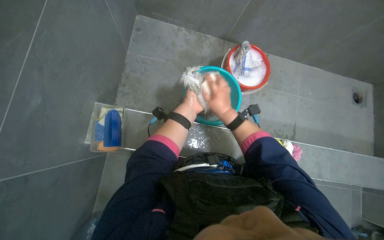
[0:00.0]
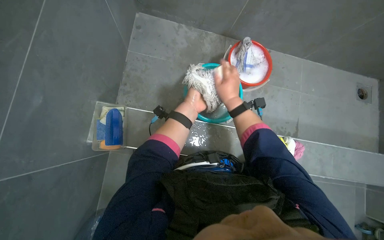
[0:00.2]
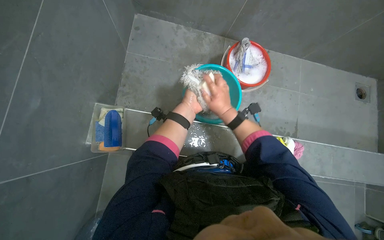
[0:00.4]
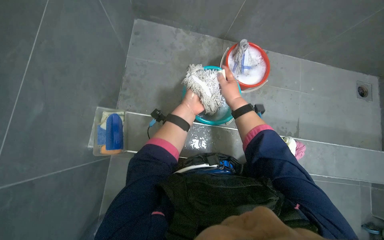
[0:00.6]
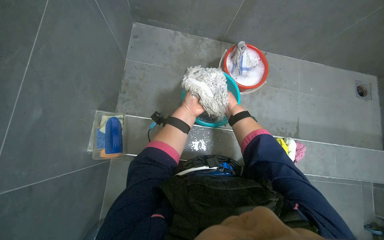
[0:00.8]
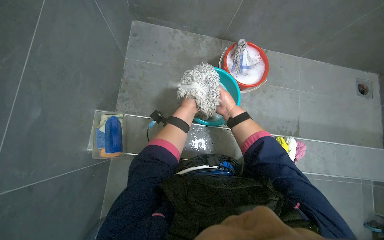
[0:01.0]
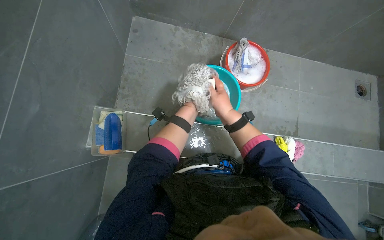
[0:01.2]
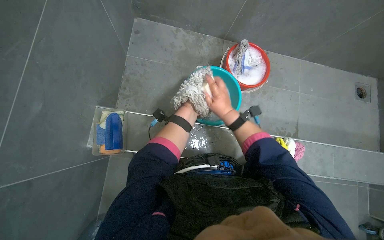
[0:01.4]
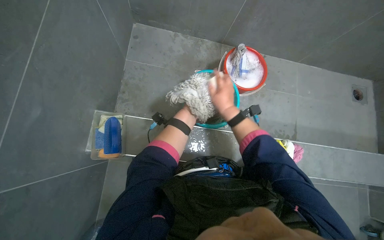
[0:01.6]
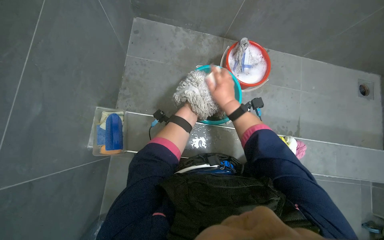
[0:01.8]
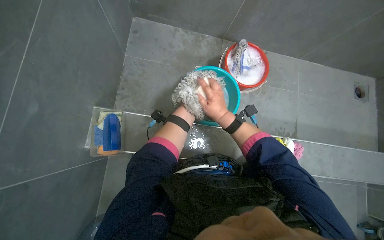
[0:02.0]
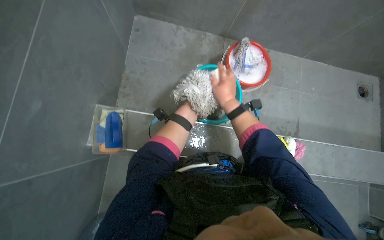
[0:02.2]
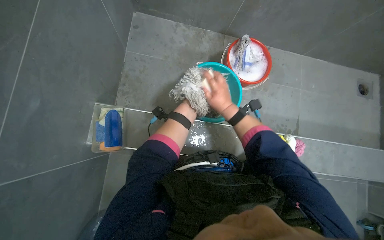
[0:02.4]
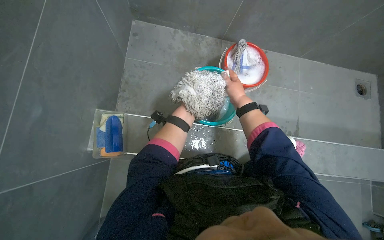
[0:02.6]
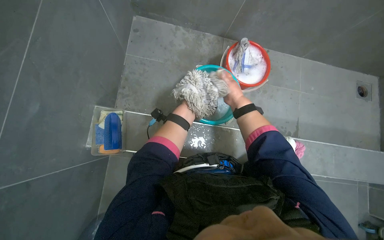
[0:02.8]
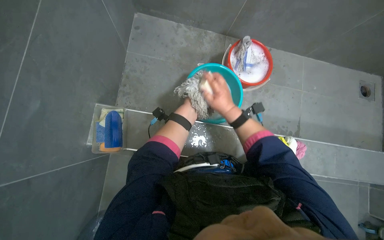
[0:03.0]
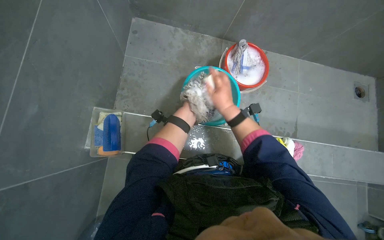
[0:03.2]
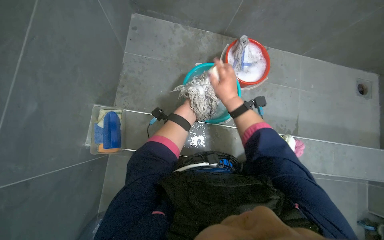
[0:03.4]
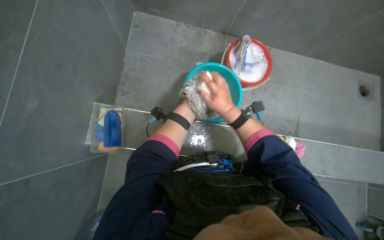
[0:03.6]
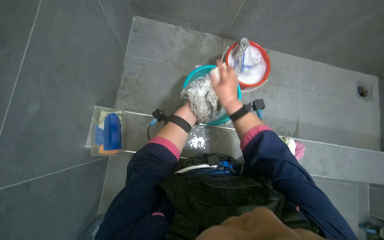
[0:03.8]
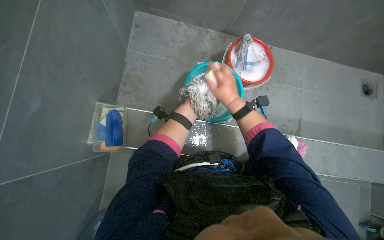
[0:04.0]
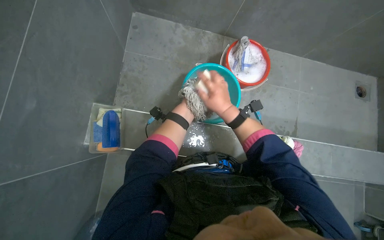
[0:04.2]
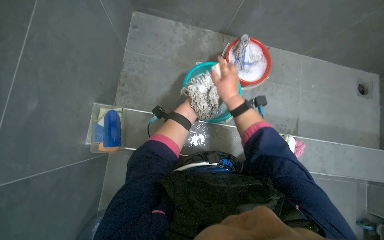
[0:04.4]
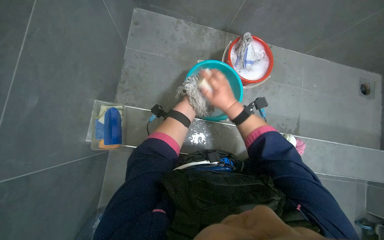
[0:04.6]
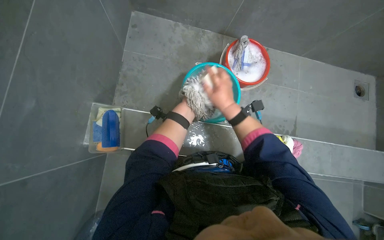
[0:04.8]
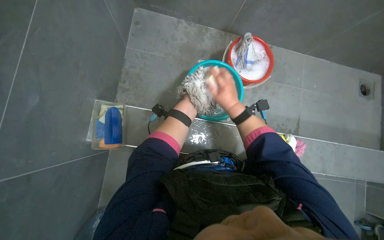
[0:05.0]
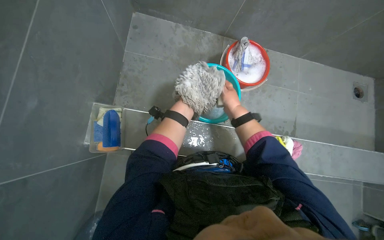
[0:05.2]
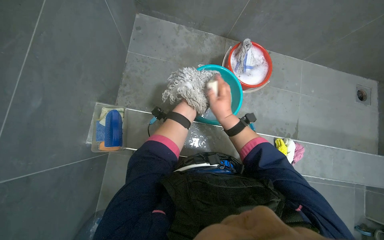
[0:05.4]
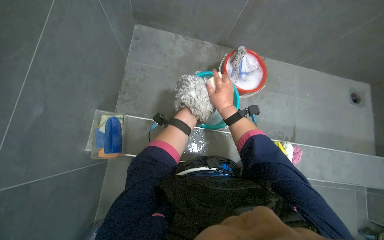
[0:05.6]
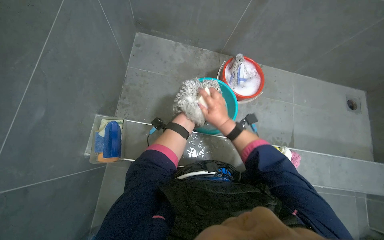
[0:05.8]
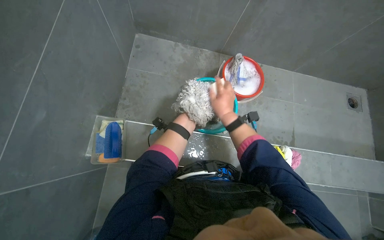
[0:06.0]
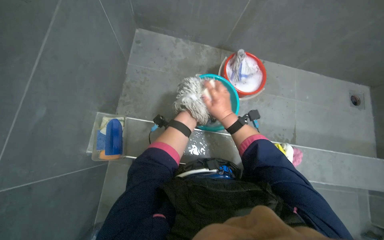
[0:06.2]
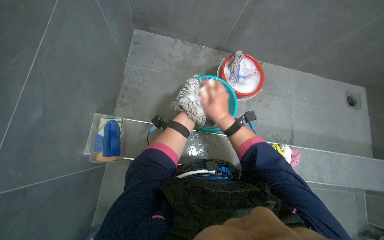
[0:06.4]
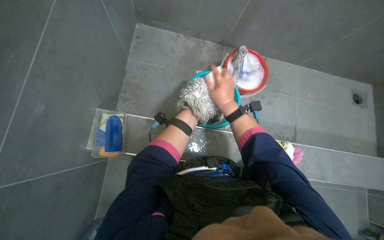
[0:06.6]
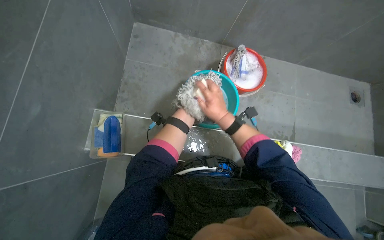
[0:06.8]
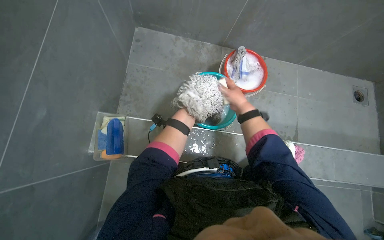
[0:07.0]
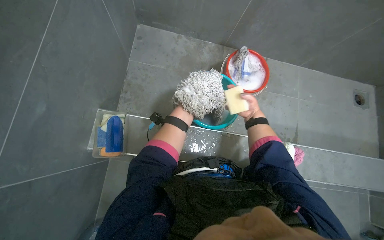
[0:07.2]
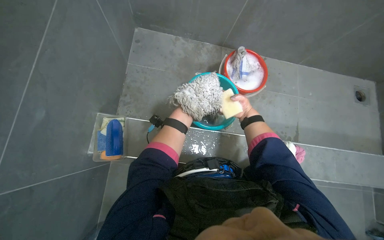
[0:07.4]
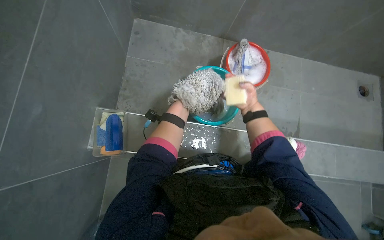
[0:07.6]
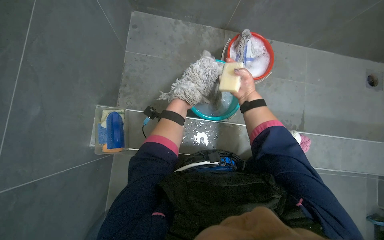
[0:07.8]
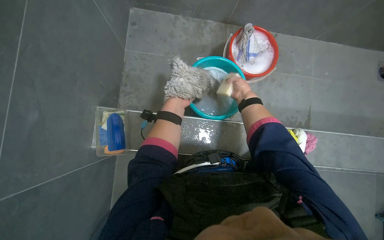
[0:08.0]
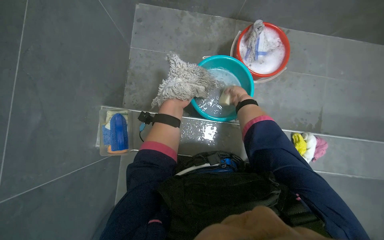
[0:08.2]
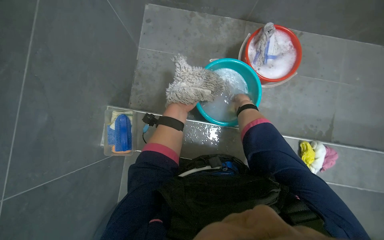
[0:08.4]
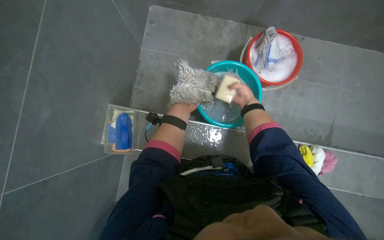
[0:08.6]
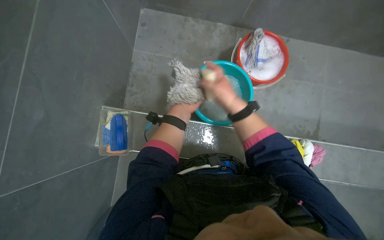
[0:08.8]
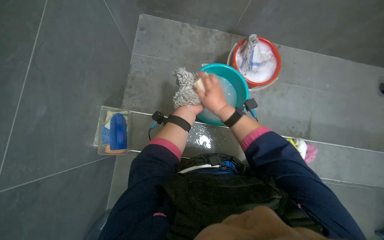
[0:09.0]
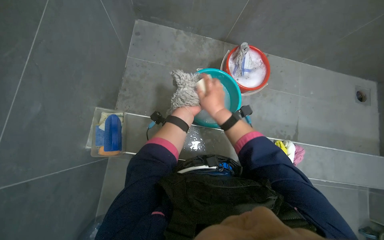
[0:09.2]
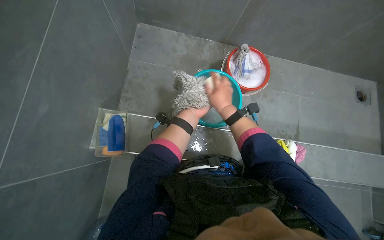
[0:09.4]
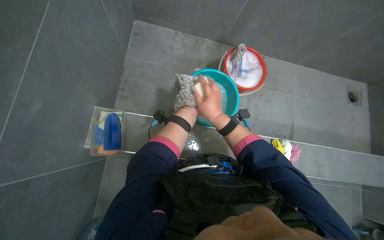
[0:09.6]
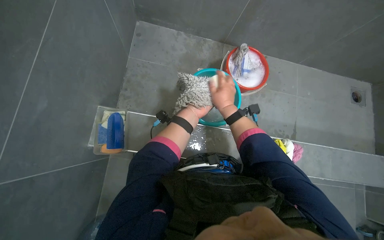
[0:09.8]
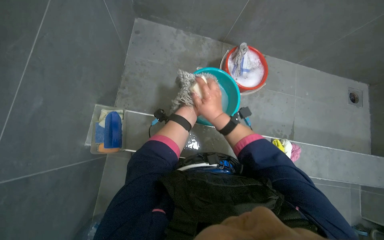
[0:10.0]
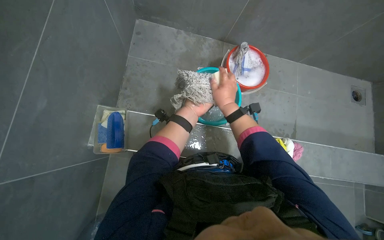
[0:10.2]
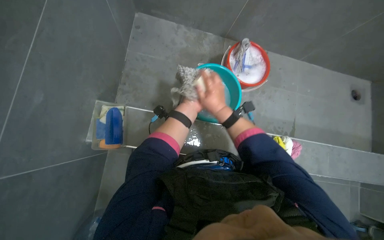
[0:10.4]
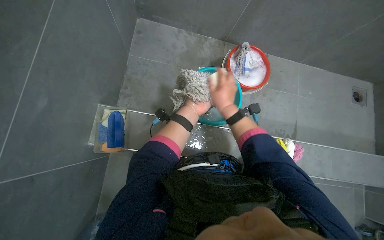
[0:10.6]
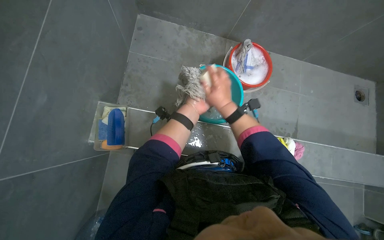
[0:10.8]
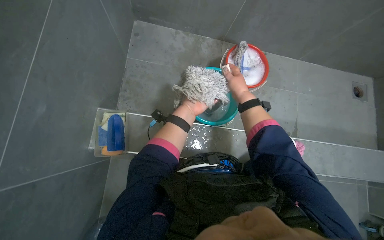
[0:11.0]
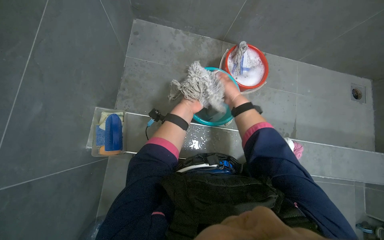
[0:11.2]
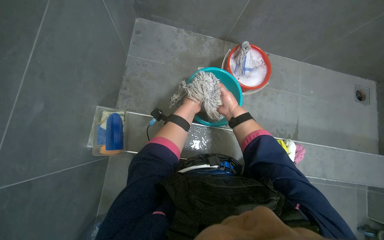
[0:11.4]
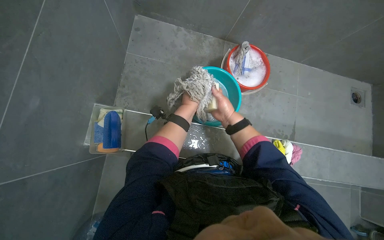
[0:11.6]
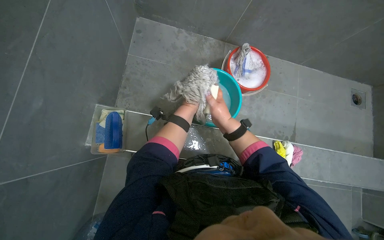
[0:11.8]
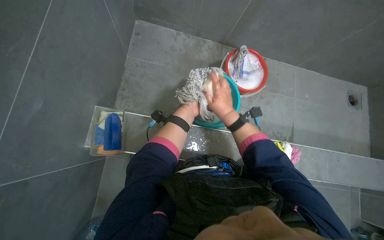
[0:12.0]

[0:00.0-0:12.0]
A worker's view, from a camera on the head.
Job: preparing cleaning supplies.
The whole recording: Washing cloth in bucket. The worker washes a cloth in a bucket, rubbing soap on it to clean it.
0:00.0 to 0:01.6: The right hand moves roughly 15 cm farther from the camera and comes back.
0:01.6 to 0:04.4: The hands make small movements and keep their place.
0:06.0 to 0:07.6: The right hand shifts roughly 20 cm farther from the camera and to the right.
0:07.6 to 0:09.0: The right hand shifts about 20 cm to the left and nearer to the camera.
0:10.4 to 0:12.0: The right hand travels farther from the camera and back again, about 15 cm each way.

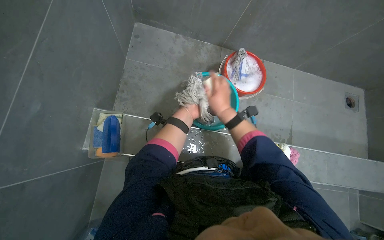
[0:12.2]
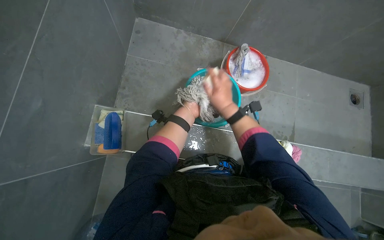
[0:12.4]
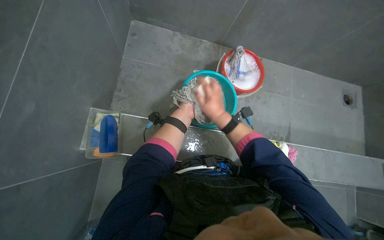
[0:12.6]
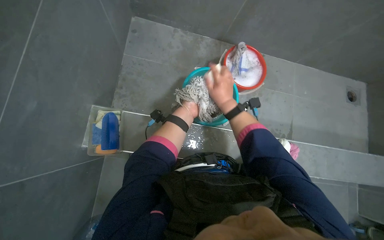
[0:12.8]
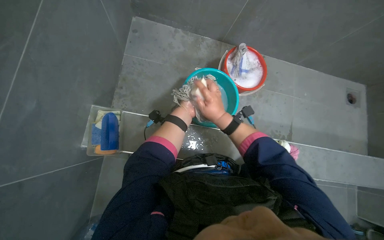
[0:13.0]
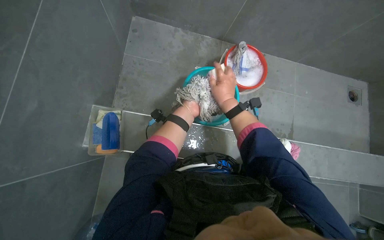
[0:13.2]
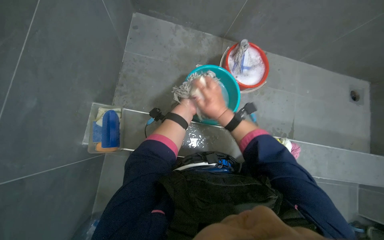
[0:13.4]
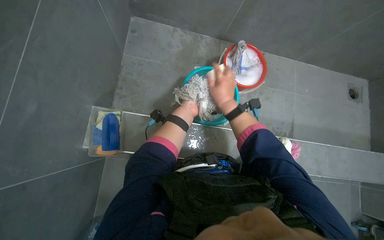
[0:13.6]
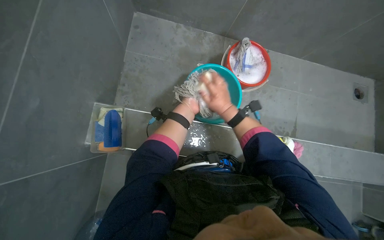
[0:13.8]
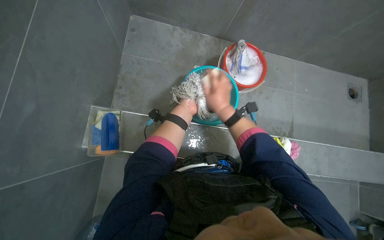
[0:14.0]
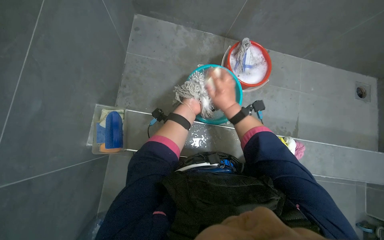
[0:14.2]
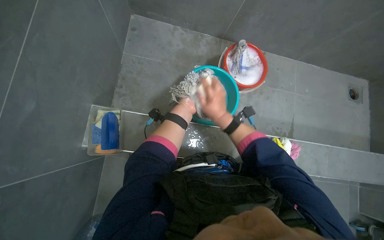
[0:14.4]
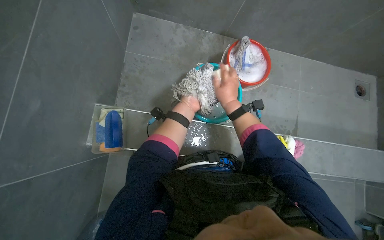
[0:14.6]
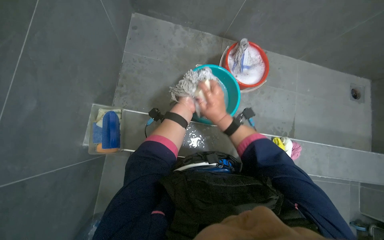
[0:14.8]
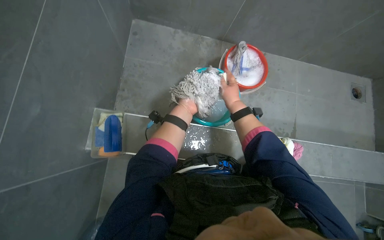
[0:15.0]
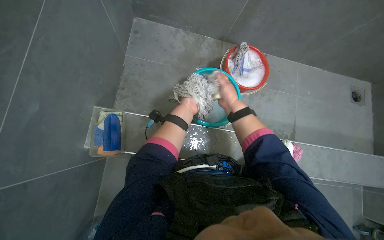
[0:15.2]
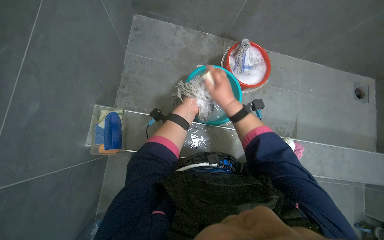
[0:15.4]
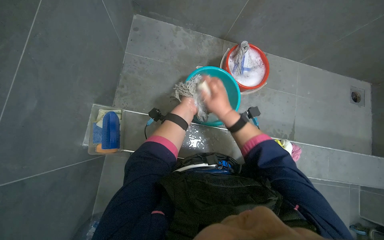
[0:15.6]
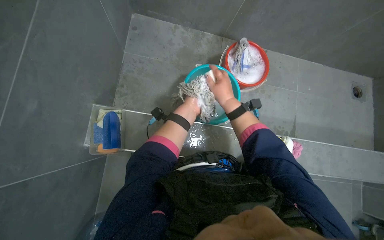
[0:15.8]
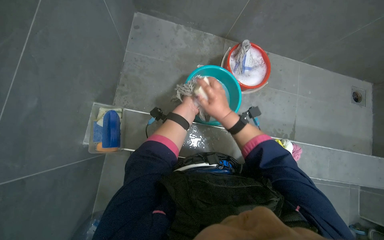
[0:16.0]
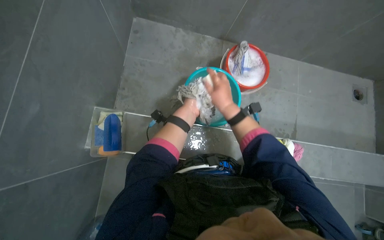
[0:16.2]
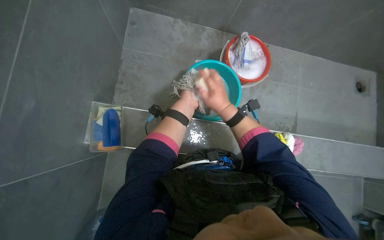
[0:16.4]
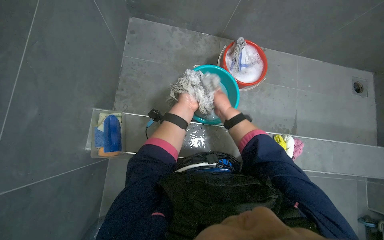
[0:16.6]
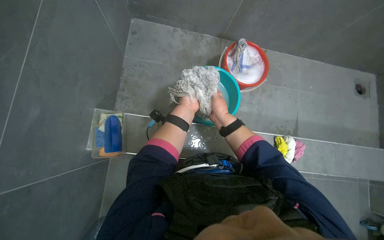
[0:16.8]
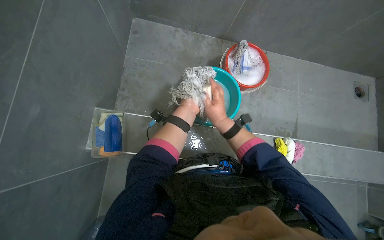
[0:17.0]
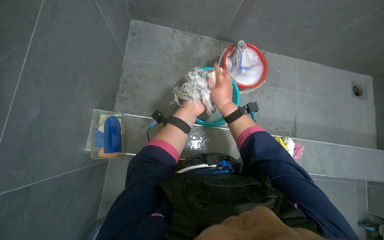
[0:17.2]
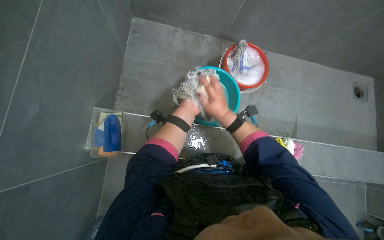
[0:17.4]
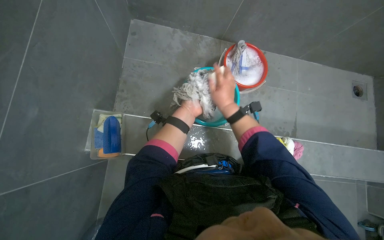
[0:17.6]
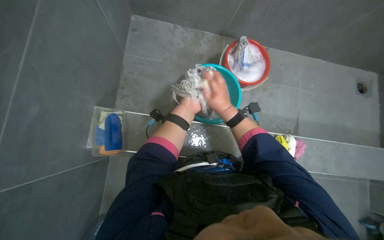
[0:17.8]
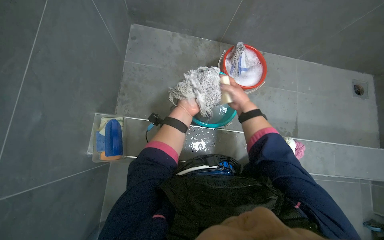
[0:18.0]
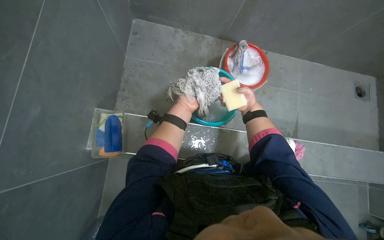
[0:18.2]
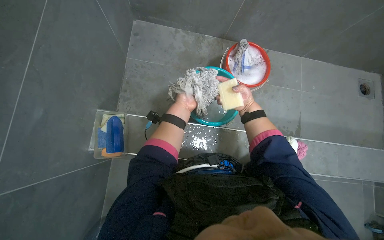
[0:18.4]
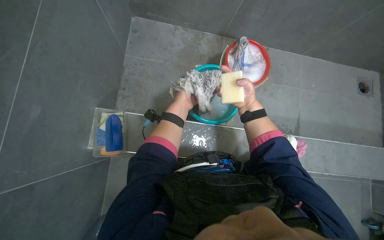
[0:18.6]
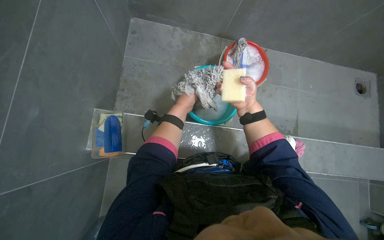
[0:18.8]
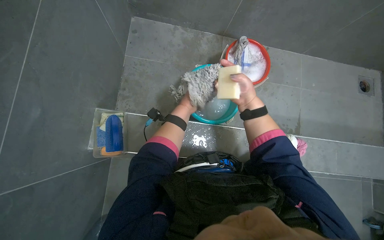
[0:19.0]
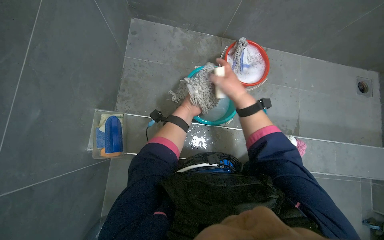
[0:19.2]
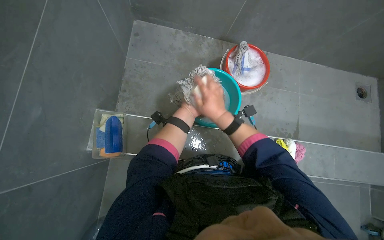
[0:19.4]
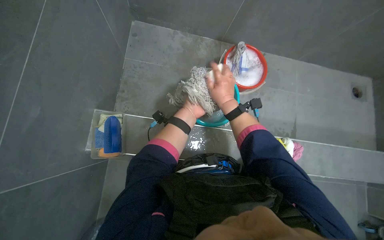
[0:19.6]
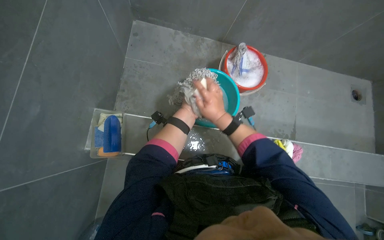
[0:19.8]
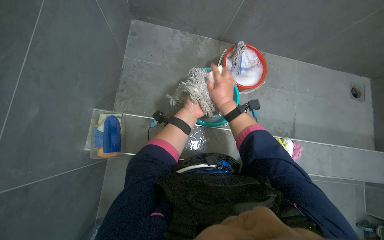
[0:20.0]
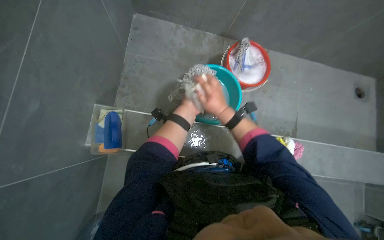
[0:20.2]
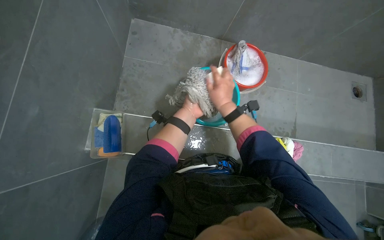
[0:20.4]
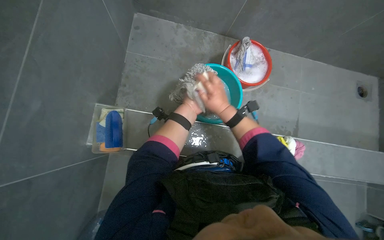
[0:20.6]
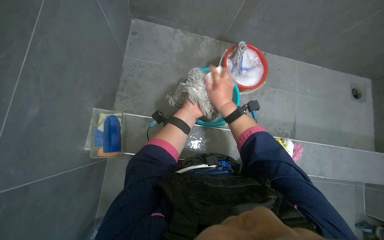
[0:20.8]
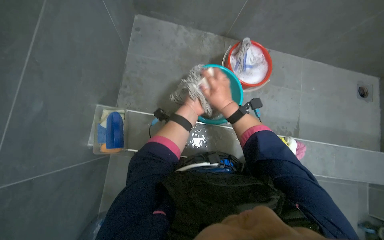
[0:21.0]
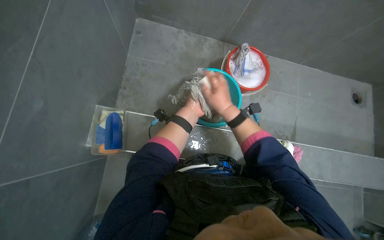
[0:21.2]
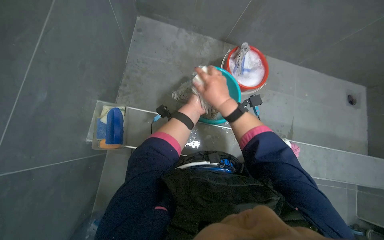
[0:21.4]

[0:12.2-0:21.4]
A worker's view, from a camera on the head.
Job: preparing cleaning supplies.
The whole recording: Washing cloth in bucket. The worker washes a cloth in a bucket, rubbing soap on it to clean it.
0:16.8 to 0:18.4: The right hand heads to the right and farther from the camera, covering some 15 cm.
0:18.4 to 0:19.8: The right hand shifts some 20 cm to the left and nearer to the camera.
